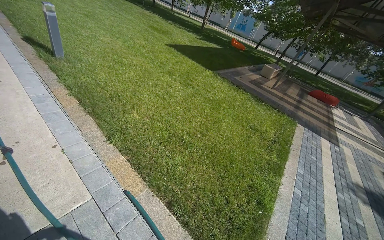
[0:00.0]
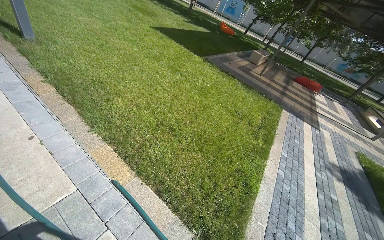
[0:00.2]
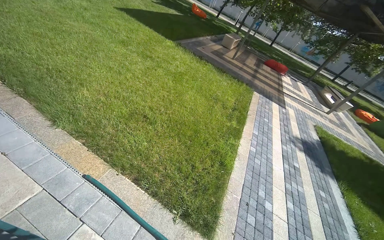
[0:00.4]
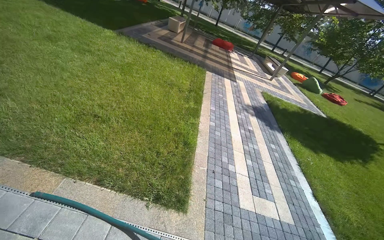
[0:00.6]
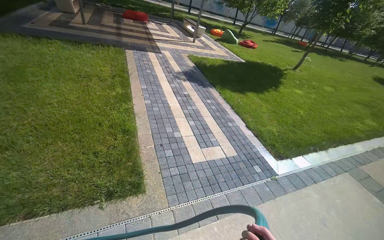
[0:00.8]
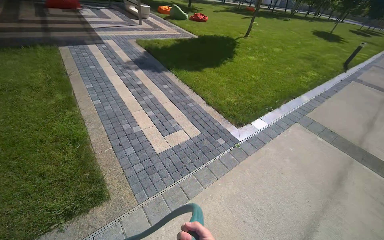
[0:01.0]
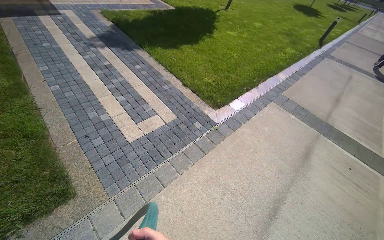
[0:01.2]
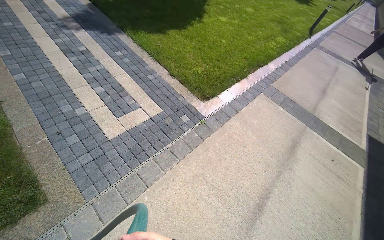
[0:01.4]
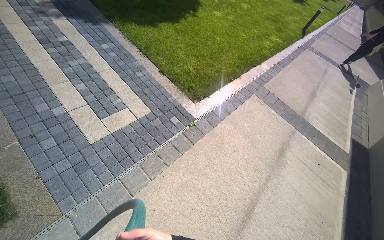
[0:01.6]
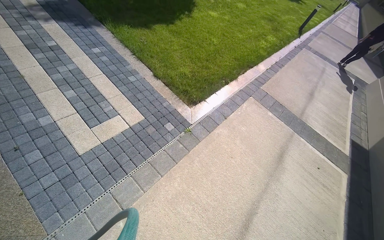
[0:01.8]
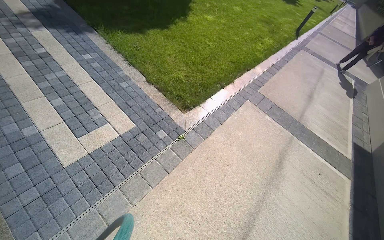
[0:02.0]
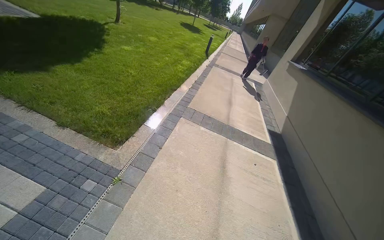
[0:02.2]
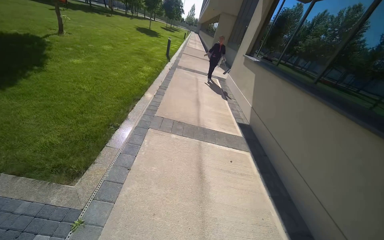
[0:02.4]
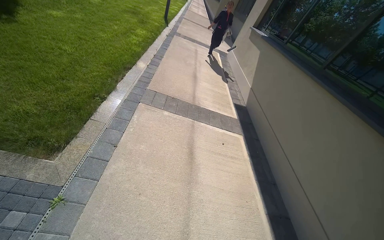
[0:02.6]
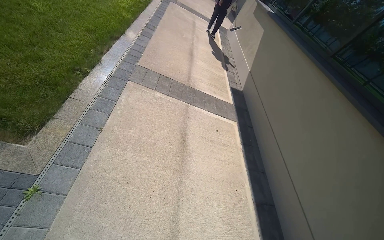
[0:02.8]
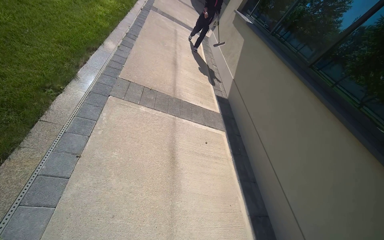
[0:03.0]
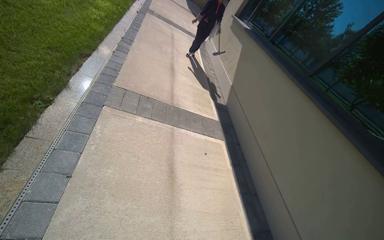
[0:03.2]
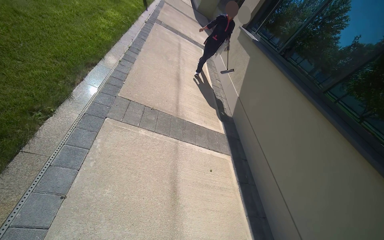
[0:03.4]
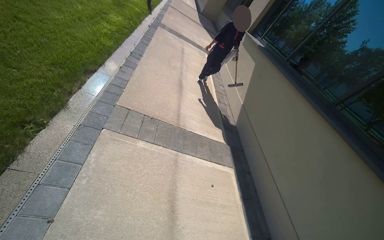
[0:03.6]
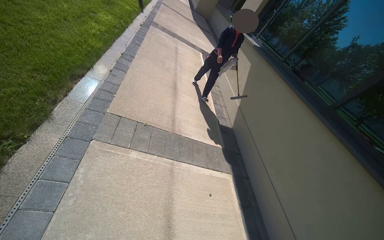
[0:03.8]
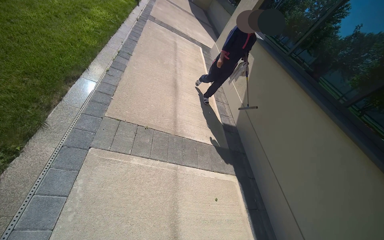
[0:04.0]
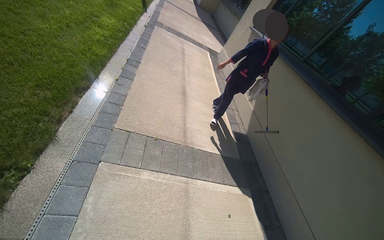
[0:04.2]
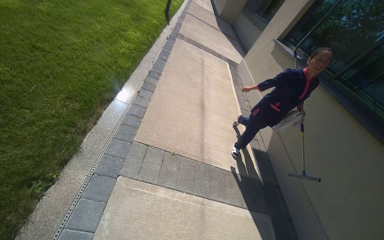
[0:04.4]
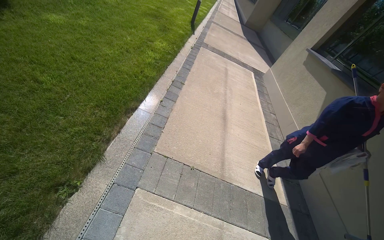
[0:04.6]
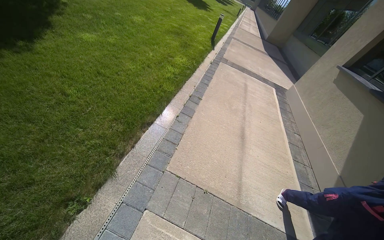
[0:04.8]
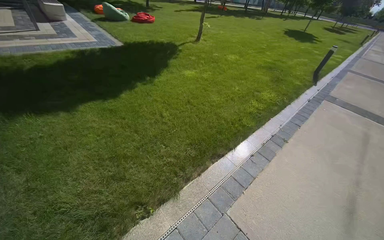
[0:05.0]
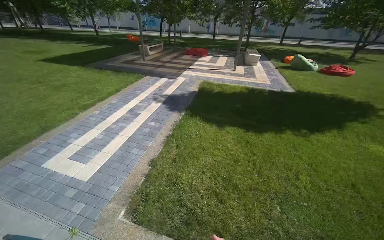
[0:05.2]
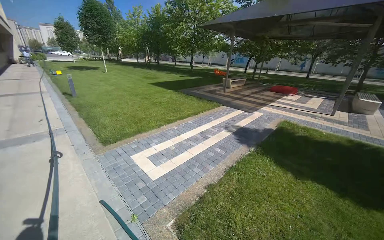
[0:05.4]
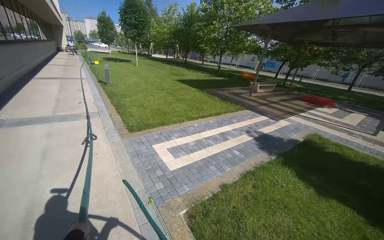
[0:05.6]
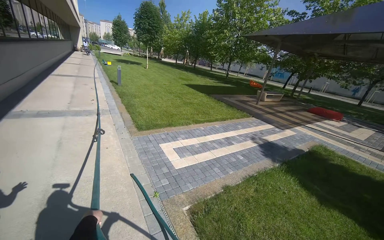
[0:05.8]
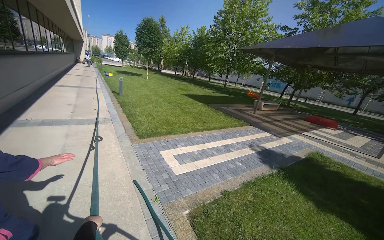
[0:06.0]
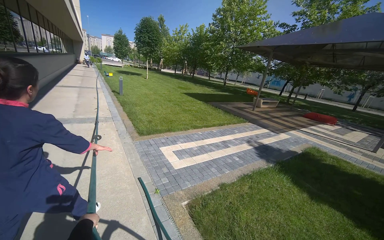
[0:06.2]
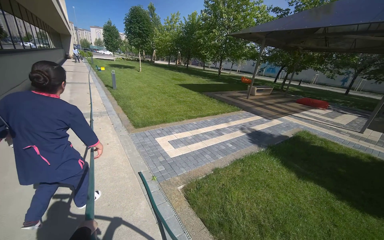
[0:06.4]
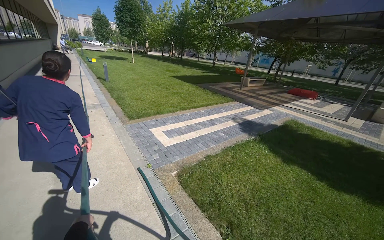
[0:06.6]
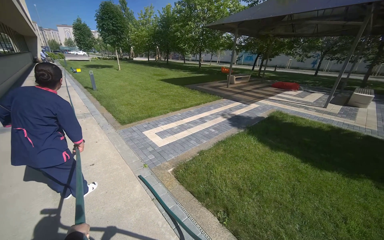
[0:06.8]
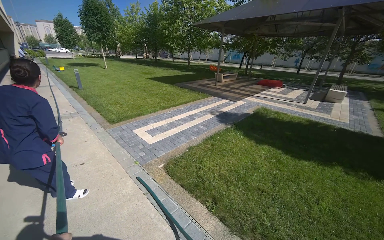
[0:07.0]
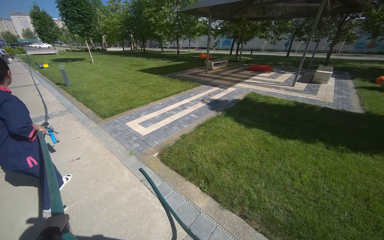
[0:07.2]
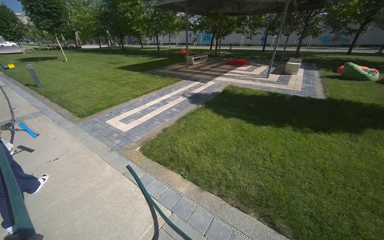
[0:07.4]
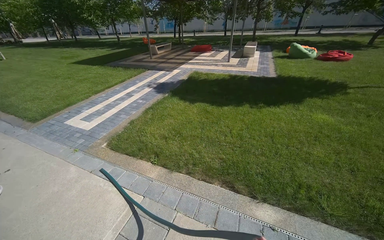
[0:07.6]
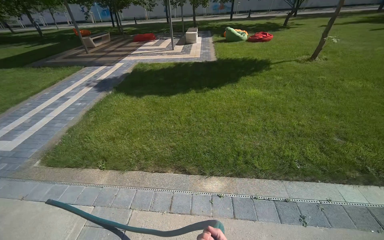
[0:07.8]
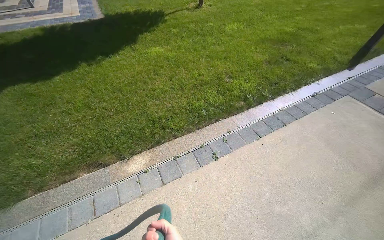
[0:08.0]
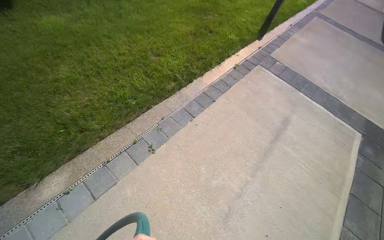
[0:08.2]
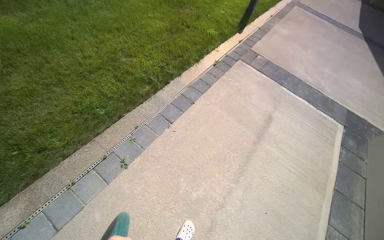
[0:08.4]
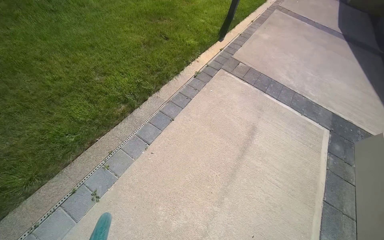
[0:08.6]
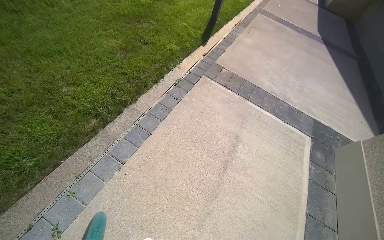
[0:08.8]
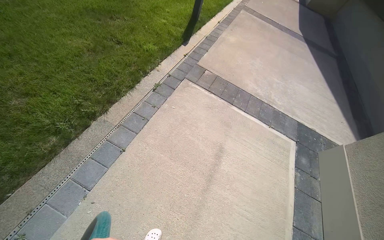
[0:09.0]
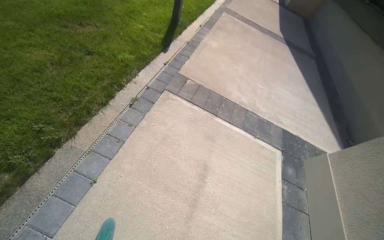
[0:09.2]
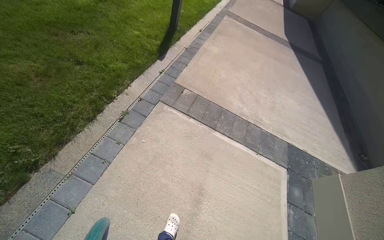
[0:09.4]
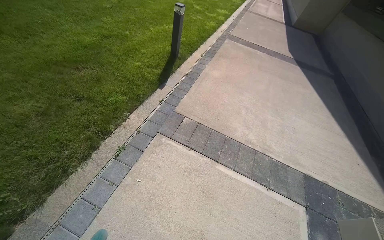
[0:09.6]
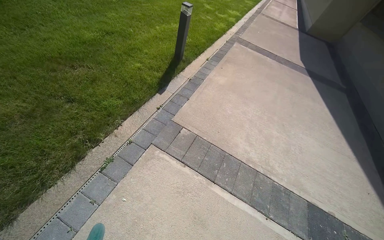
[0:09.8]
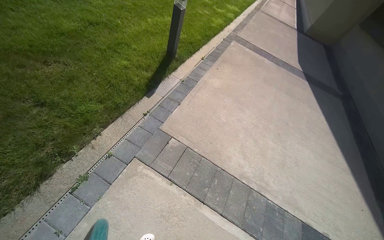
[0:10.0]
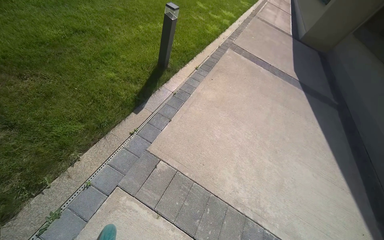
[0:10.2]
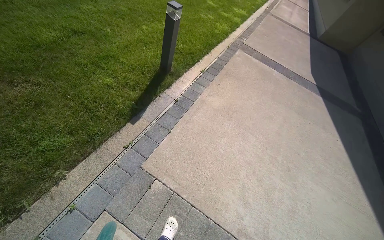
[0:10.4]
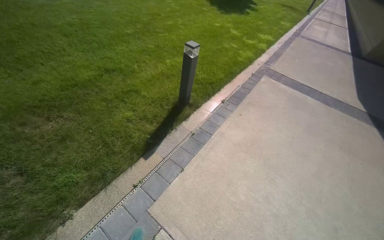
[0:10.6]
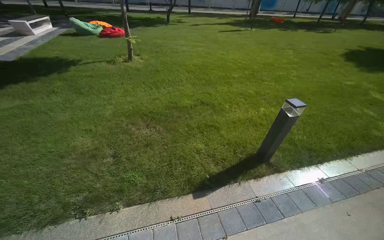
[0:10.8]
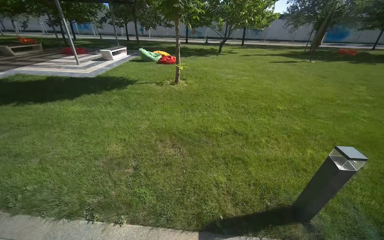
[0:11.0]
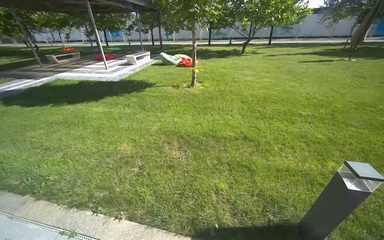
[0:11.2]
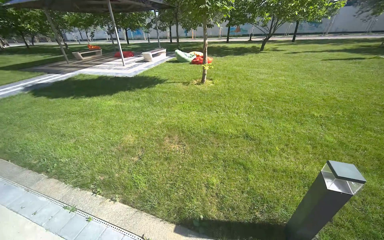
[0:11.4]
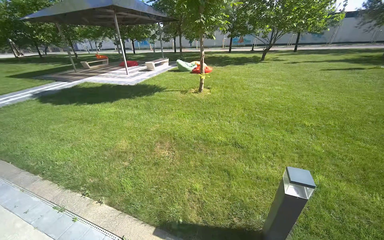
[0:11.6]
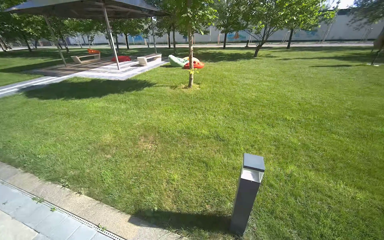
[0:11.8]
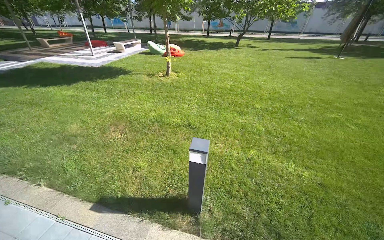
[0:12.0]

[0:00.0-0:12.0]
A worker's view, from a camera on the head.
Job: preparing cleaning supplies.
The whole recording: Laying out water hose. The worker pulls a green water hose across the grass.
0:00.0 to 0:01.6: The head travels roughly 1 m. The wearer looks about 85 degrees further to the right. The camera pitches downward, by about 40 degrees.
0:01.6 to 0:03.0: The camera travels about 1 m. The wearer's head swings roughly 45 degrees to the right.
0:03.0 to 0:04.4: The camera travels roughly 1 m.
0:04.4 to 0:06.0: The camera travels approximately 50 cm. The head rotates roughly 145 degrees to the left. The camera pitches upward, by about 45 degrees.
0:06.0 to 0:07.6: The wearer moves about 1 m. The wearer's head swings roughly 35 degrees to the right. The wearer looks about 15 degrees further downward.
0:07.6 to 0:09.0: The wearer moves approximately 2 m. The wearer's head swings about 90 degrees to the right. The camera pitches downward, by approximately 30 degrees.
0:09.0 to 0:10.4: The wearer moves roughly 1.5 m.
0:10.4 to 0:12.0: The camera travels roughly 2 m. The wearer's head swings approximately 75 degrees to the left. The wearer looks approximately 25 degrees further upward.

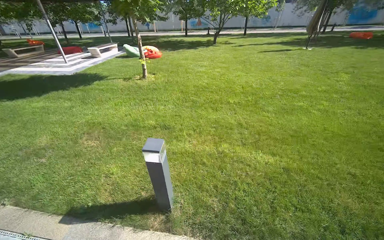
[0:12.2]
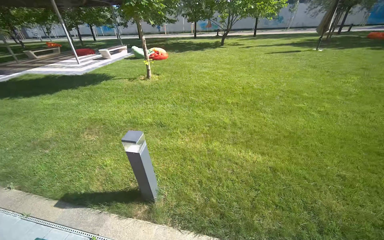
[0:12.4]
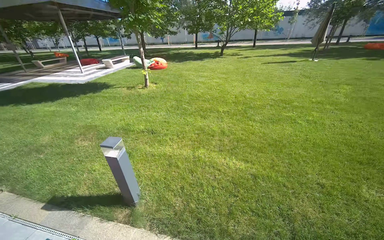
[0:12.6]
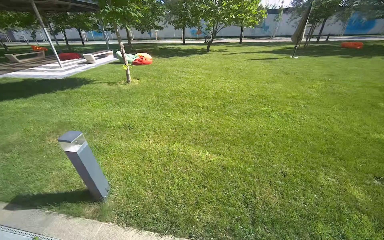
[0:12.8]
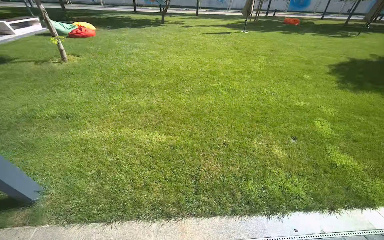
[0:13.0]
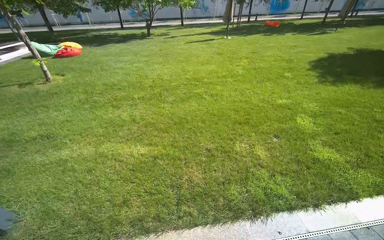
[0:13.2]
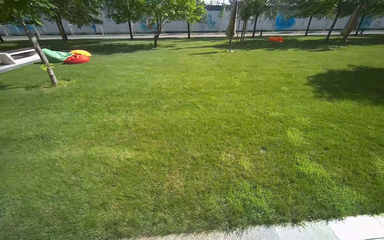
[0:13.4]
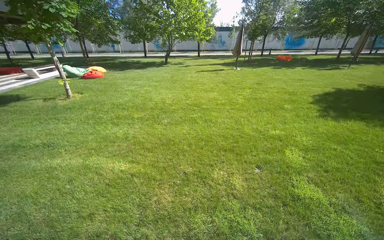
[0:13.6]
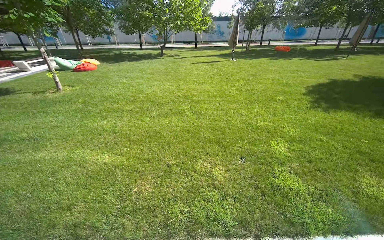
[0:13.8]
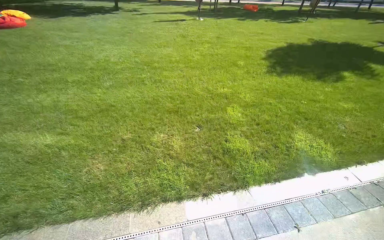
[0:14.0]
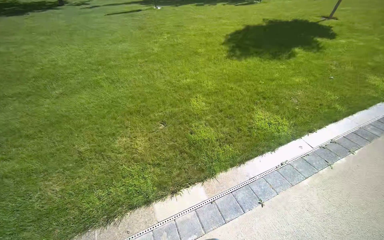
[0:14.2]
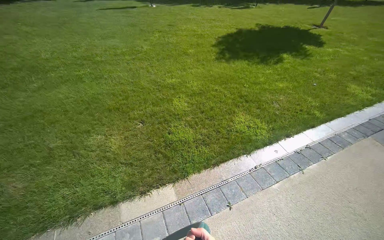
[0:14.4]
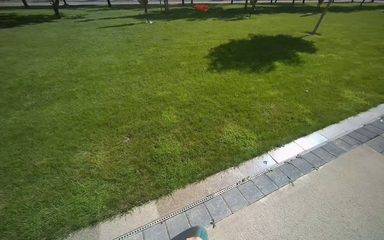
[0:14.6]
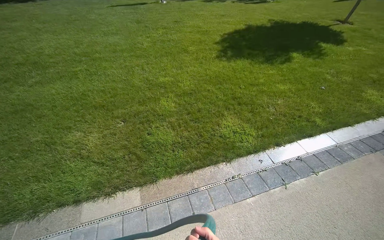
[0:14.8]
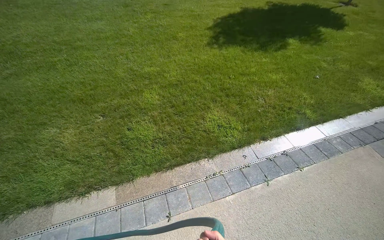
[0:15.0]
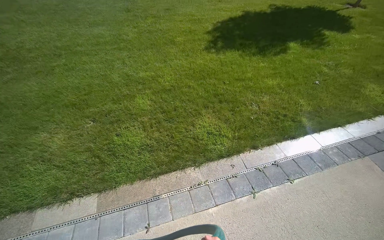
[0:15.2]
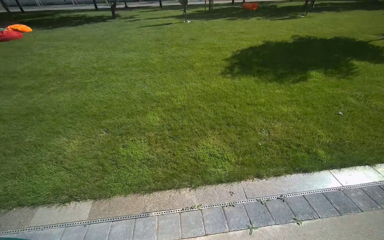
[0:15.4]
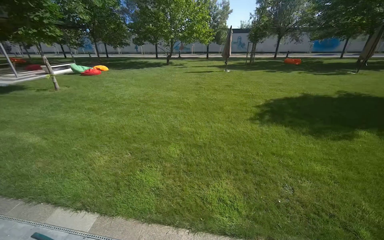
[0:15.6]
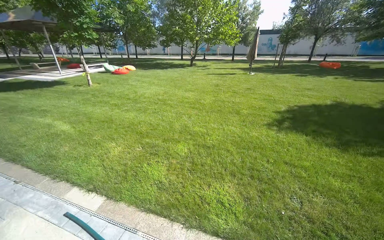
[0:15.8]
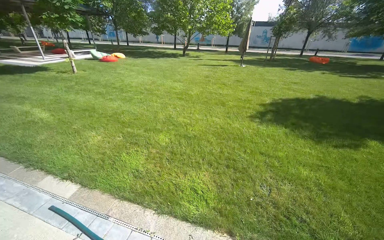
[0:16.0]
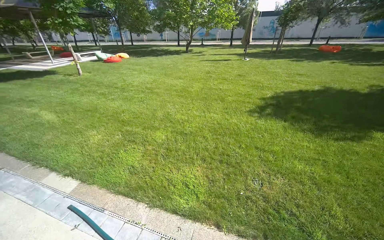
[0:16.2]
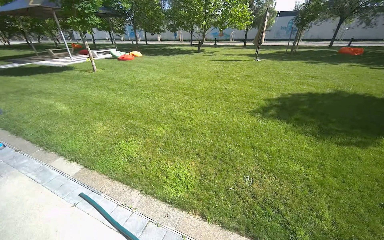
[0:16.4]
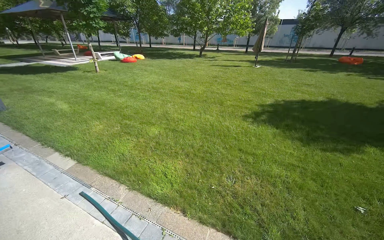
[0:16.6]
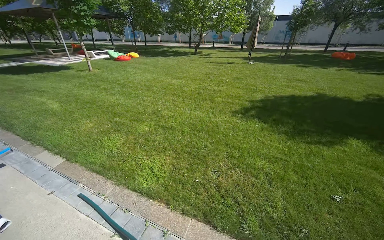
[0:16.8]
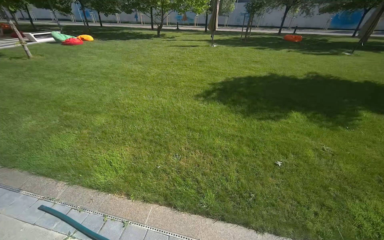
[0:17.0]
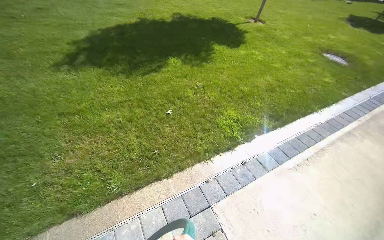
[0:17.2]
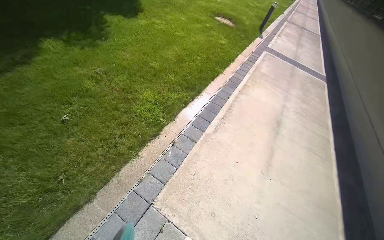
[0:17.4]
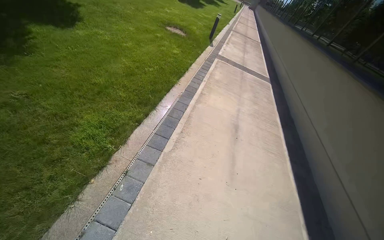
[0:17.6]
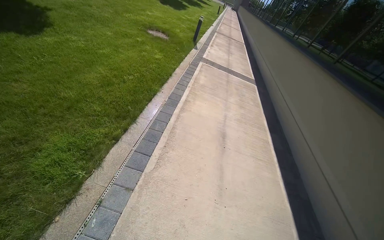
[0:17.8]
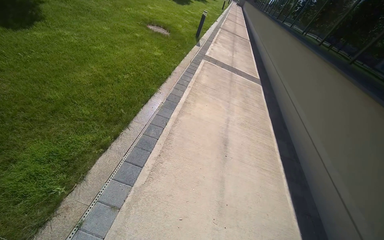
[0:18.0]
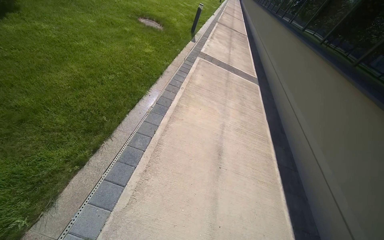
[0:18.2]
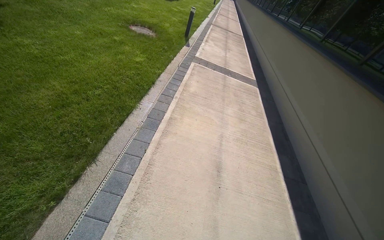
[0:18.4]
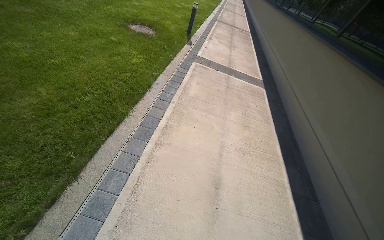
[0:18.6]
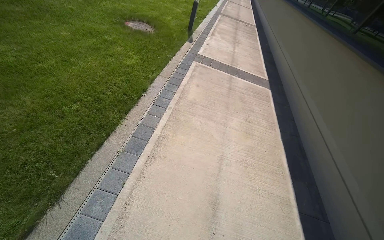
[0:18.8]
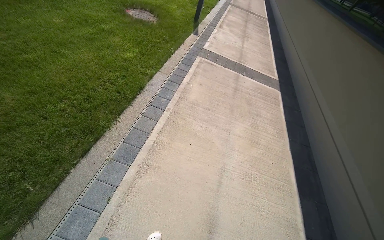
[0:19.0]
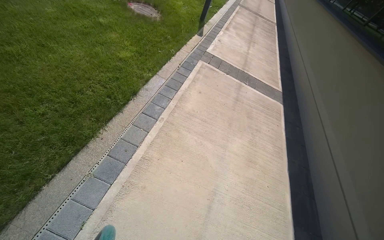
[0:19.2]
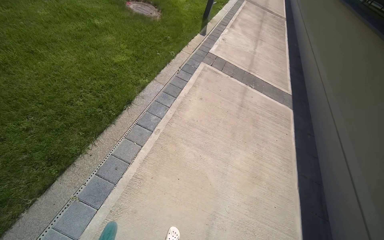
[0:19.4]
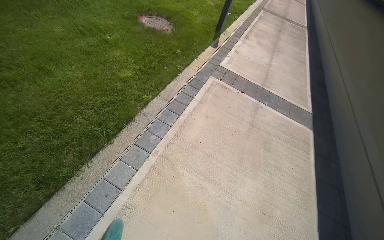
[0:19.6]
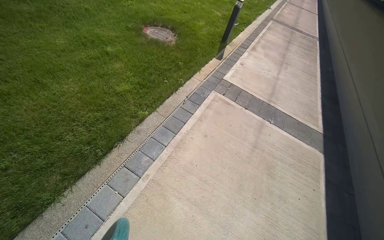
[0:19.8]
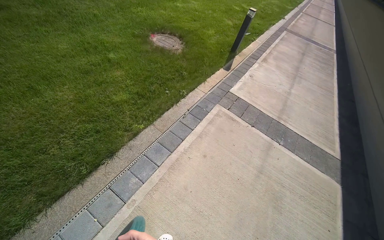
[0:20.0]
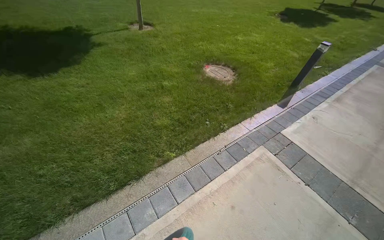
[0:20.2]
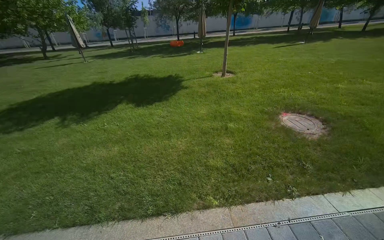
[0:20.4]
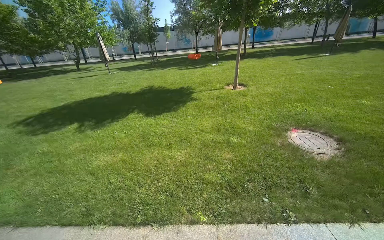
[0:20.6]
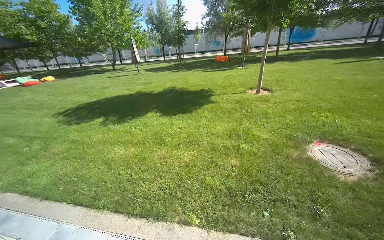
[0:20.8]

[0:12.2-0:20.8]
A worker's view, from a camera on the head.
Job: preparing cleaning supplies.
The whole recording: Laying out water hose. The worker pulls a green water hose across the grass.
0:12.2 to 0:13.6: The camera is carried to the right, approximately 1.5 m.
0:13.6 to 0:15.0: The camera travels approximately 1.5 m. The camera pitches downward, by about 20 degrees.
0:15.0 to 0:16.6: The camera is carried approximately 1.5 m. The head rotates approximately 45 degrees to the left. The wearer looks approximately 20 degrees further upward.
0:16.6 to 0:18.0: The wearer moves about 1.5 m. The head rotates about 100 degrees to the right. The view tips downward by about 30 degrees.
0:18.0 to 0:19.4: The wearer moves approximately 2 m.
0:19.4 to 0:20.8: The head travels roughly 1.5 m. The head turns to the left by some 80 degrees. The camera pitches upward, by approximately 30 degrees.
